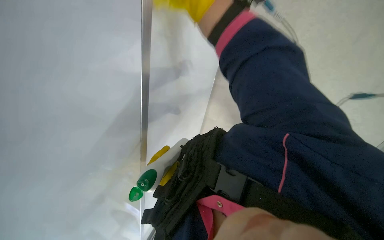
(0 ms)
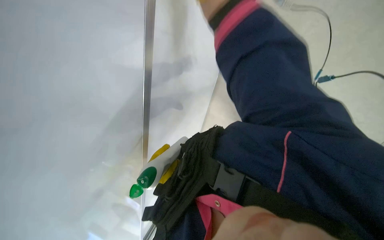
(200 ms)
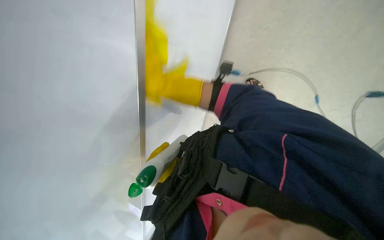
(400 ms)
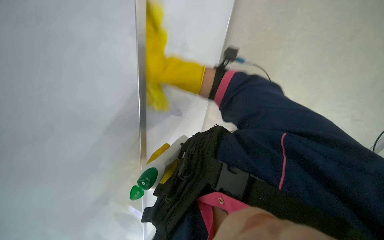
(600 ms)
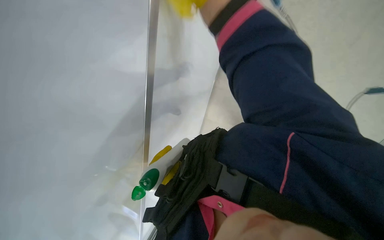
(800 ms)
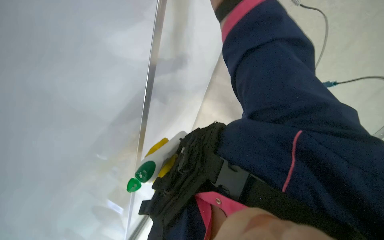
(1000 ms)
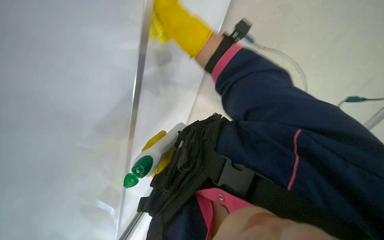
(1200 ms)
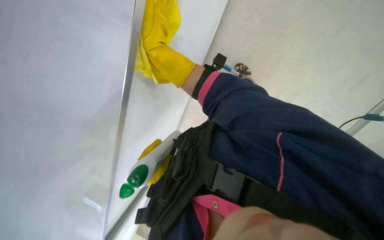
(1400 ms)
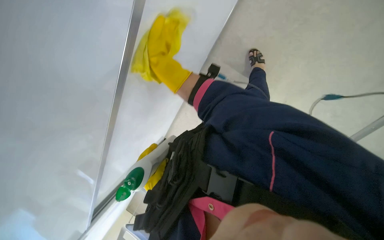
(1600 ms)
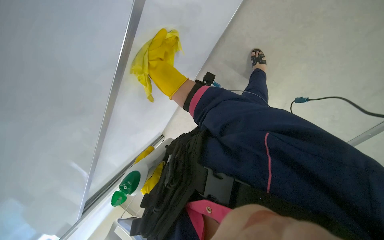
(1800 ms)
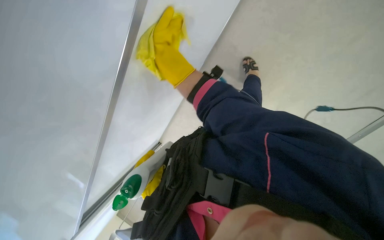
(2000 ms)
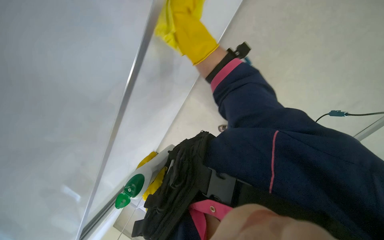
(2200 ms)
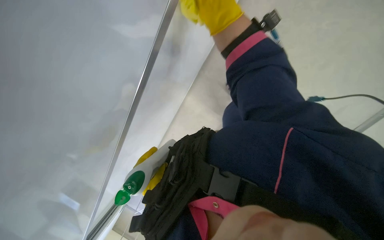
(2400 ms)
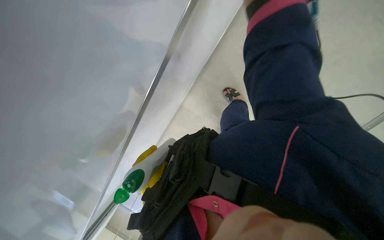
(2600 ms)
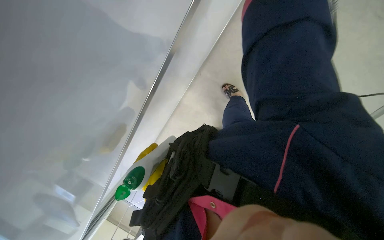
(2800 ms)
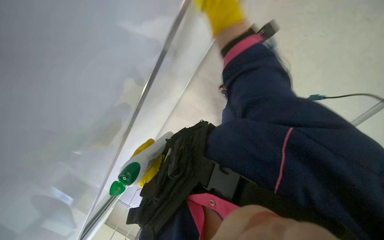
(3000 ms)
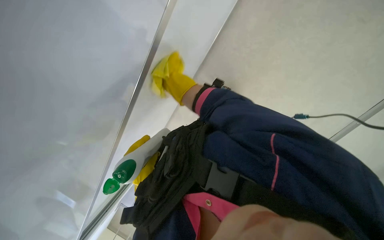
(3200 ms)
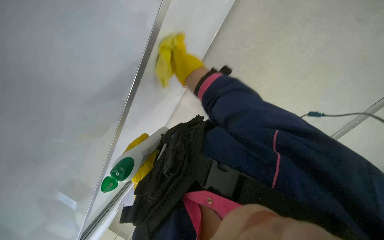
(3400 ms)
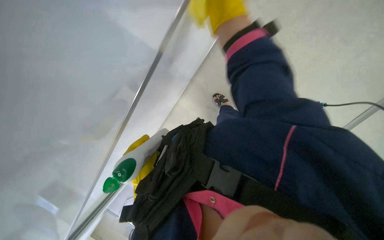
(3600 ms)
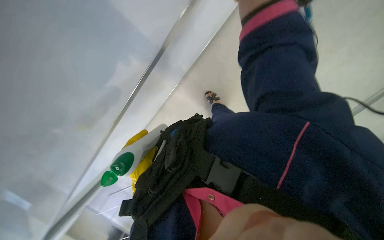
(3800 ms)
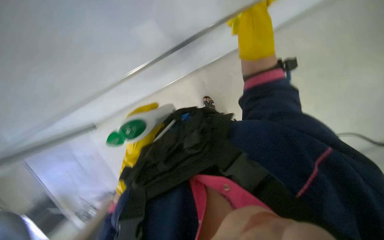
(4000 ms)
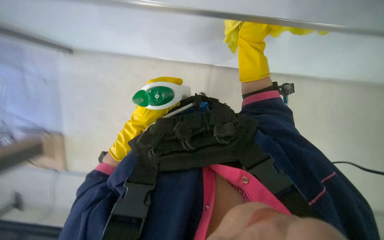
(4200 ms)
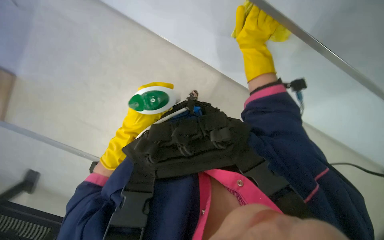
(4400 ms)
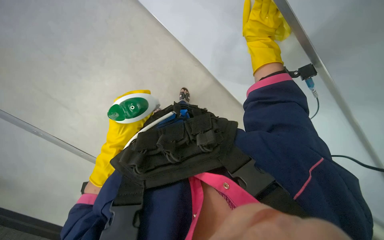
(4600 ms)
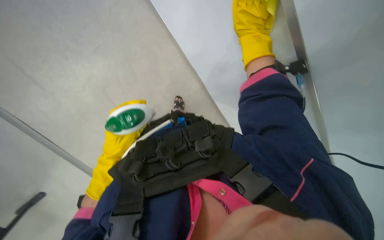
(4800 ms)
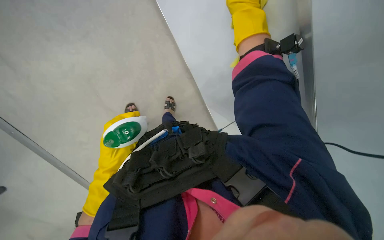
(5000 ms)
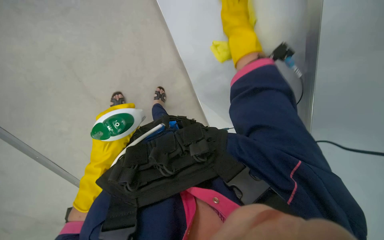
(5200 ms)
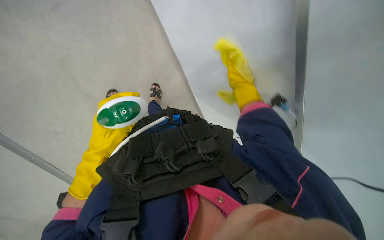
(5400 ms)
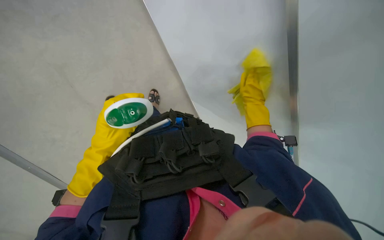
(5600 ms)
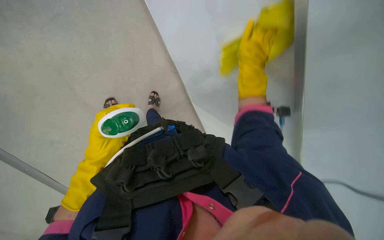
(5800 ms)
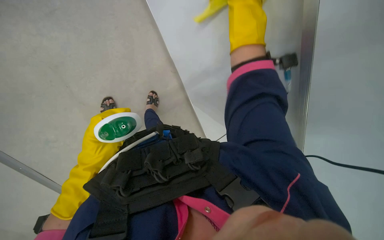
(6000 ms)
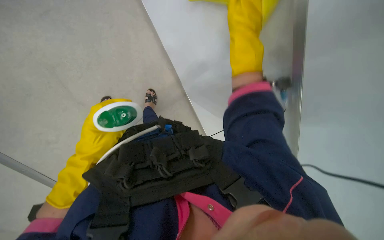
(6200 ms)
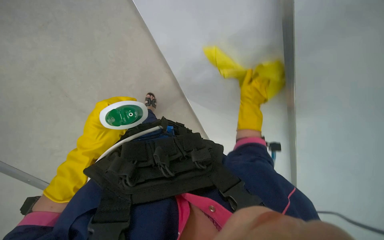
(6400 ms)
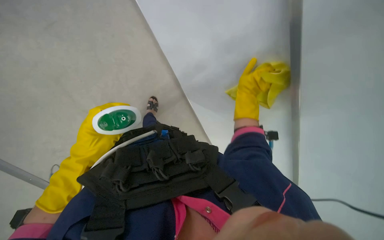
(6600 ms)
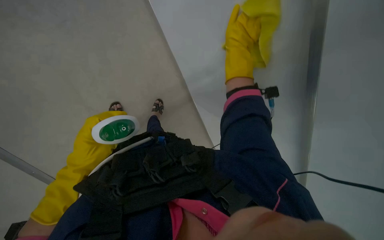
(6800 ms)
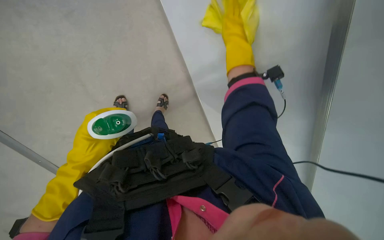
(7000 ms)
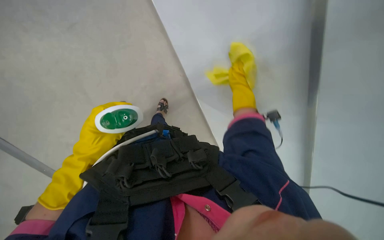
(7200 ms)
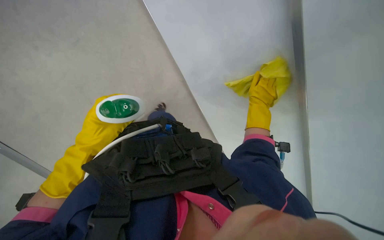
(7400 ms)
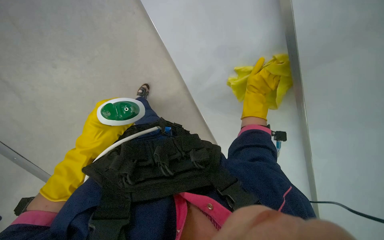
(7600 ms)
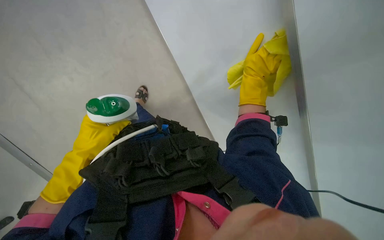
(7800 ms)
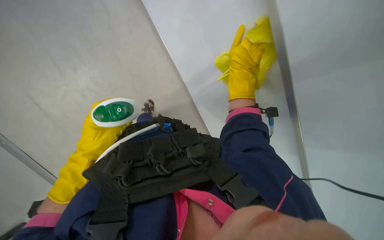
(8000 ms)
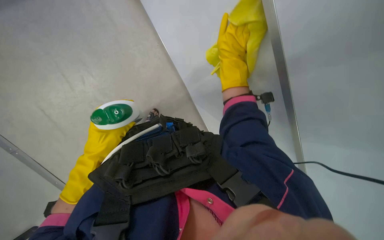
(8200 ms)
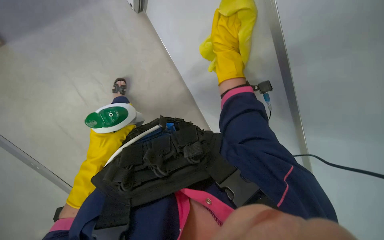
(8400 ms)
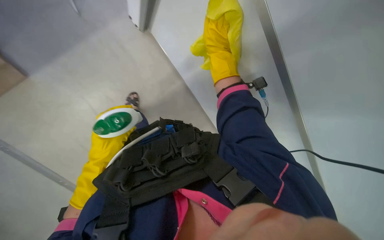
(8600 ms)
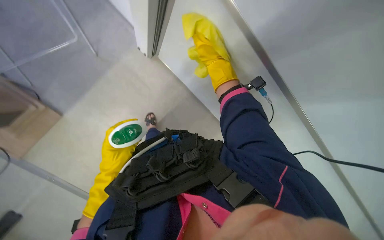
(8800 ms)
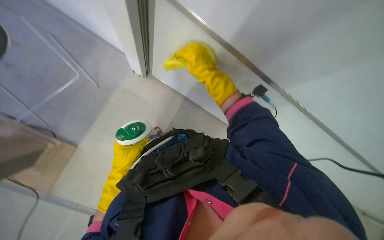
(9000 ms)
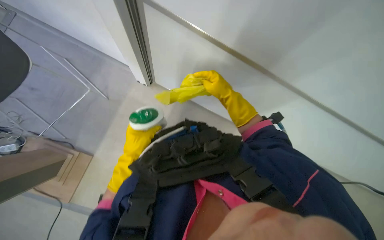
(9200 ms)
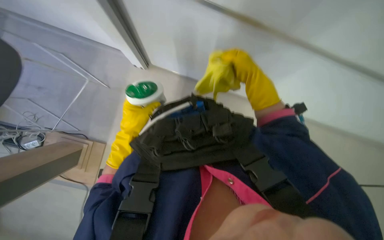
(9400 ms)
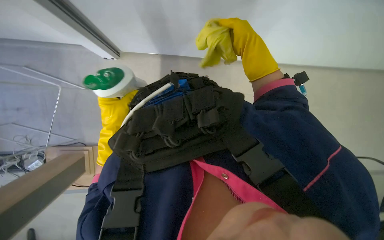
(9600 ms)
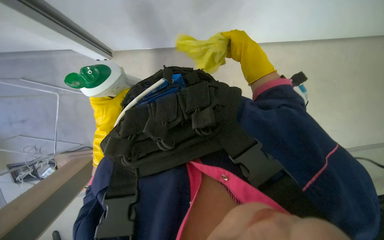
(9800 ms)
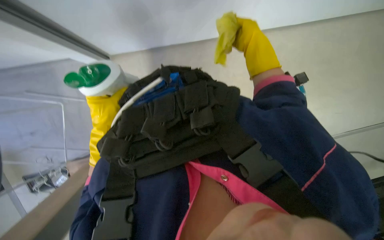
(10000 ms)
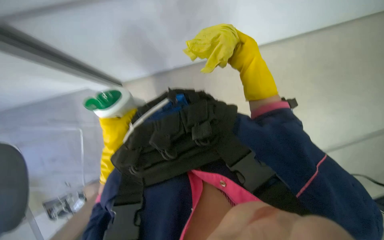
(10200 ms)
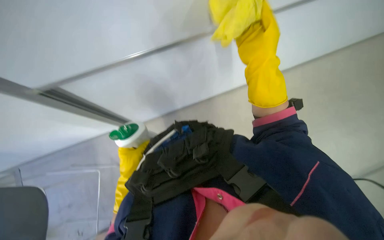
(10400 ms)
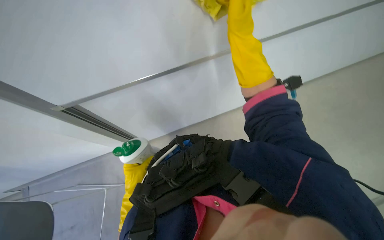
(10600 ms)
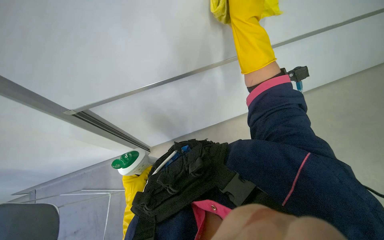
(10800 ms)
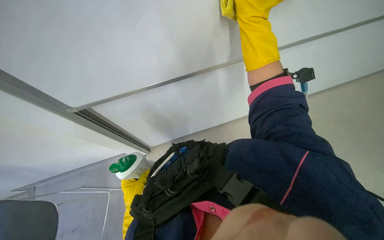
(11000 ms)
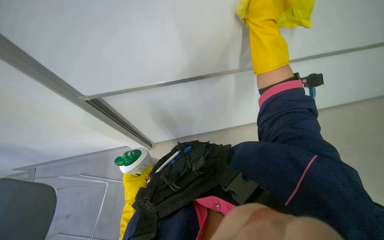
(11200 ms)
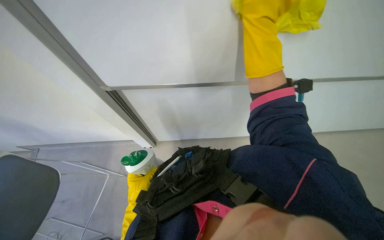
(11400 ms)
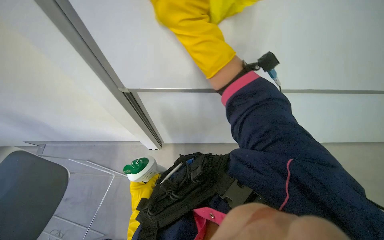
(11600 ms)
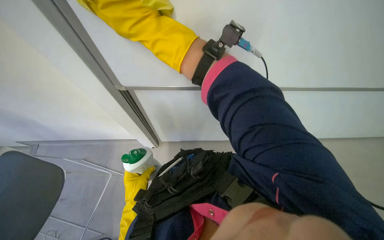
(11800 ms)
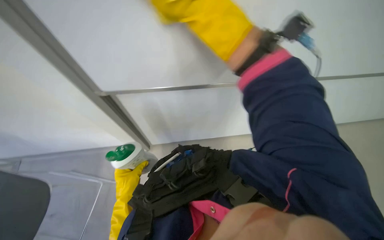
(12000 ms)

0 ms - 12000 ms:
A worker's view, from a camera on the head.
Job: wiping surfaces.
The whole recording: Wiping whiteboard. The worker wipes the white board with a yellow cleaning cloth.
1600 ms - 3000 ms: The right hand travels to the right and nearer to the camera by approximately 15 cm, and moves about 25 cm up the picture and comes back.
6000 ms - 7600 ms: The right hand swings nearer and farther, approximately 20 cm each way, with 2 reversals.
7600 ms - 9000 ms: The right hand moves to the left and nearer to the camera, roughly 20 cm.
9000 ms - 10400 ms: The left hand moves about 5 cm up the picture and comes back.
10400 ms - 12000 ms: The left hand shifts some 20 cm down the picture and farther from the camera; the right hand moves to the left and up the picture, some 25 cm.

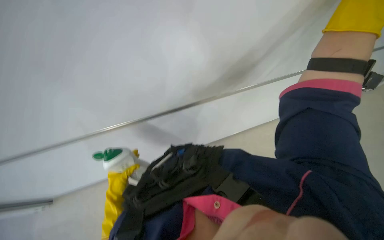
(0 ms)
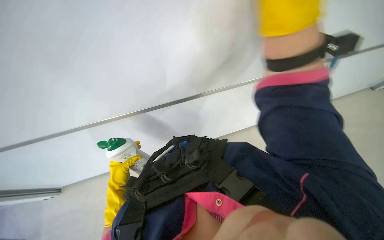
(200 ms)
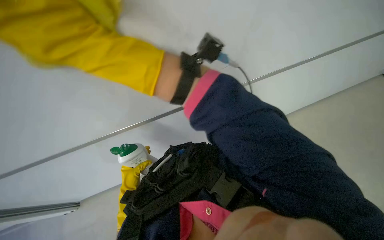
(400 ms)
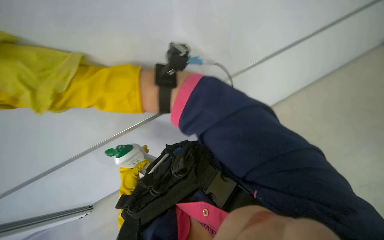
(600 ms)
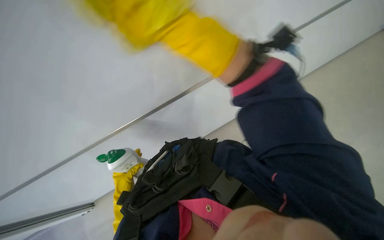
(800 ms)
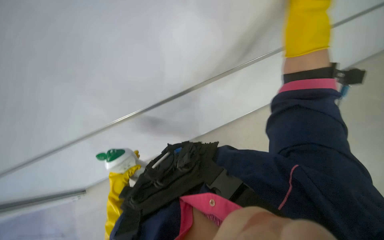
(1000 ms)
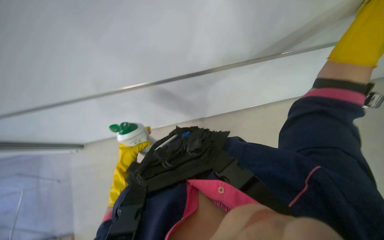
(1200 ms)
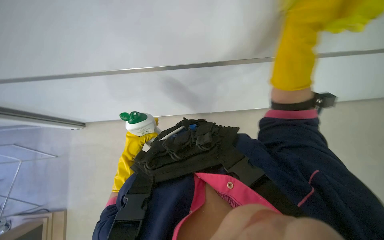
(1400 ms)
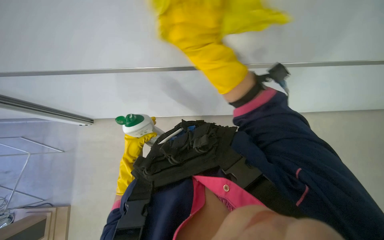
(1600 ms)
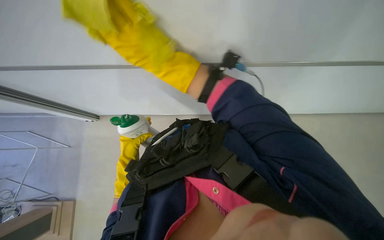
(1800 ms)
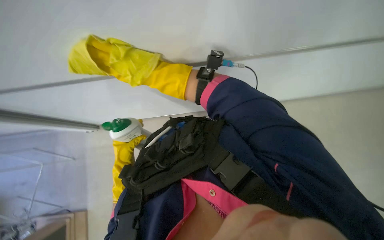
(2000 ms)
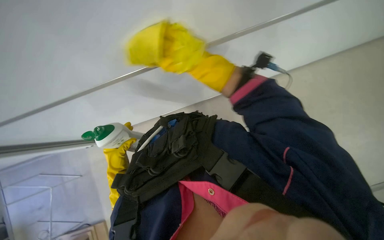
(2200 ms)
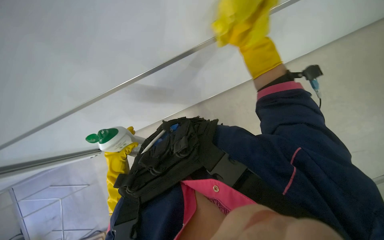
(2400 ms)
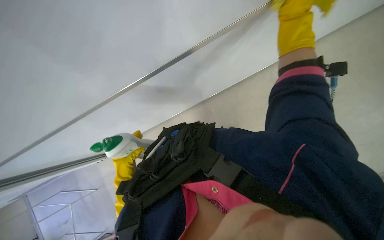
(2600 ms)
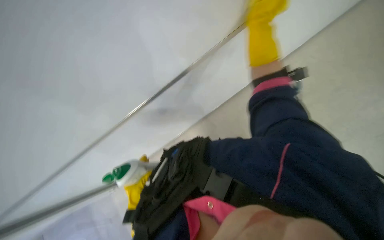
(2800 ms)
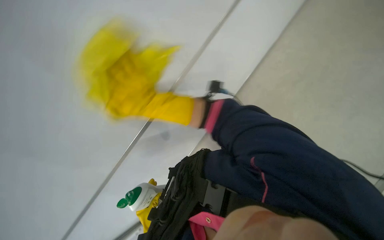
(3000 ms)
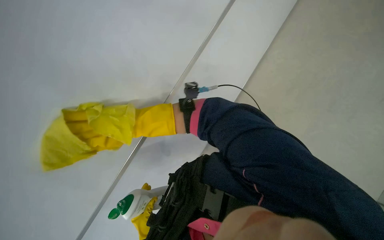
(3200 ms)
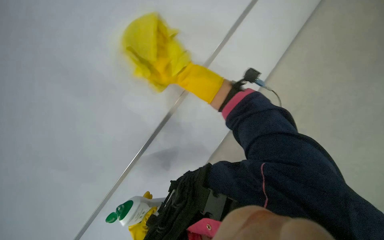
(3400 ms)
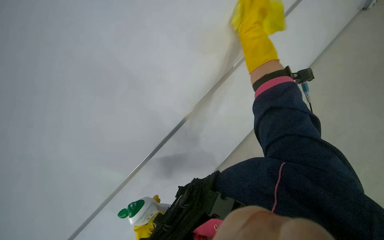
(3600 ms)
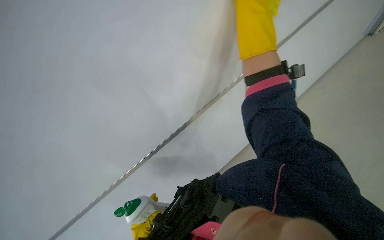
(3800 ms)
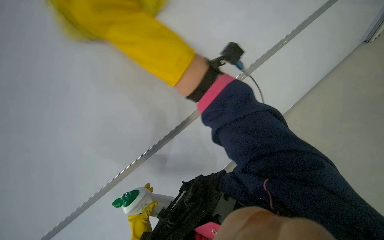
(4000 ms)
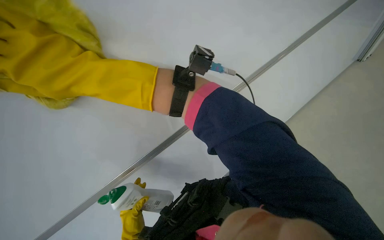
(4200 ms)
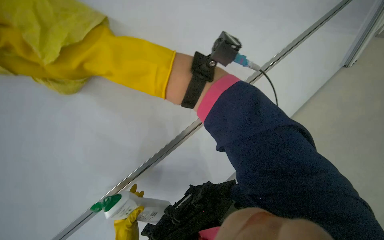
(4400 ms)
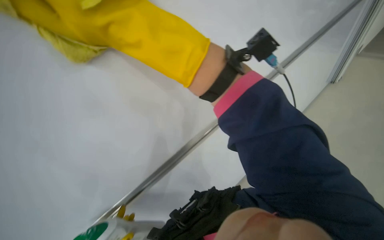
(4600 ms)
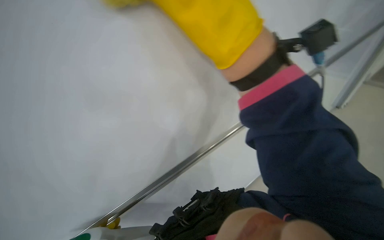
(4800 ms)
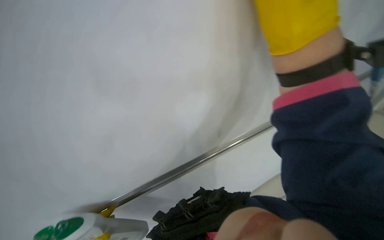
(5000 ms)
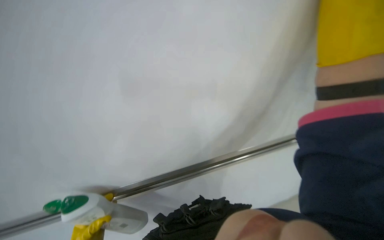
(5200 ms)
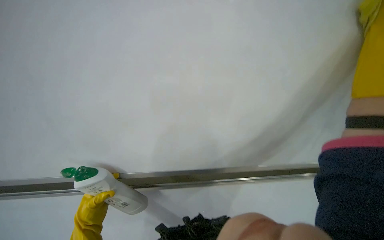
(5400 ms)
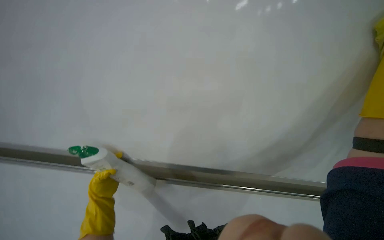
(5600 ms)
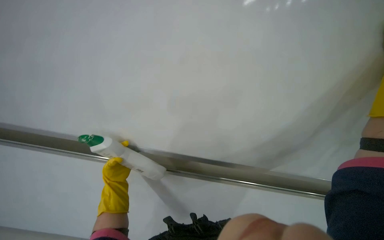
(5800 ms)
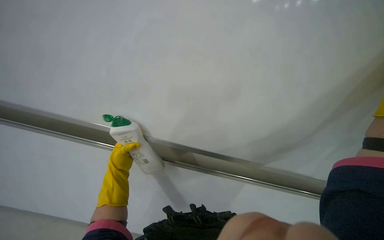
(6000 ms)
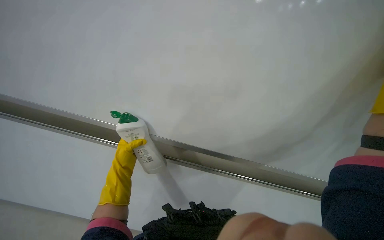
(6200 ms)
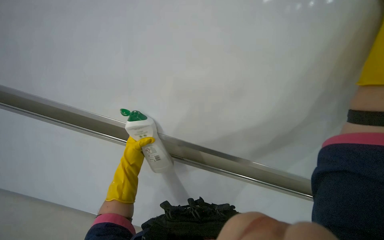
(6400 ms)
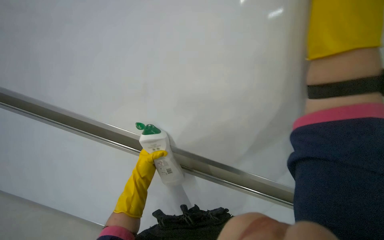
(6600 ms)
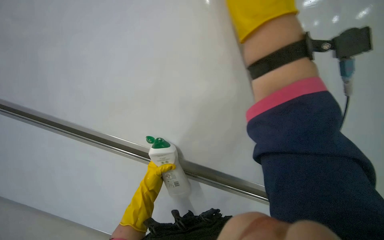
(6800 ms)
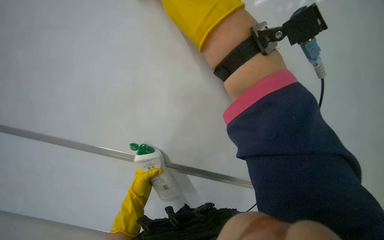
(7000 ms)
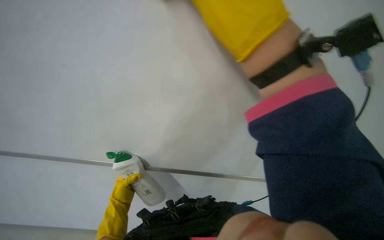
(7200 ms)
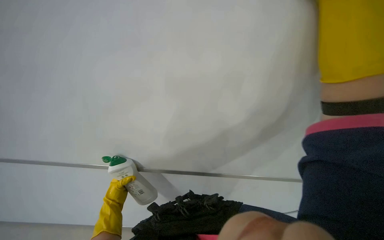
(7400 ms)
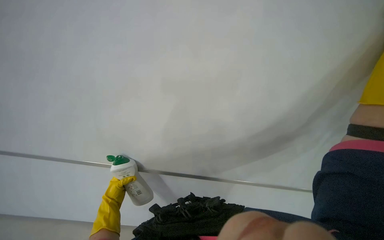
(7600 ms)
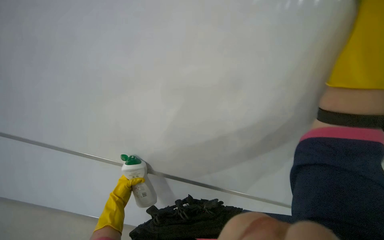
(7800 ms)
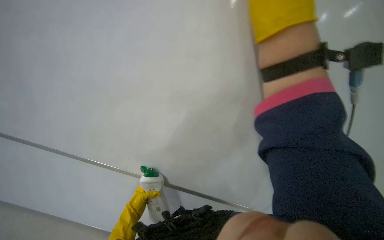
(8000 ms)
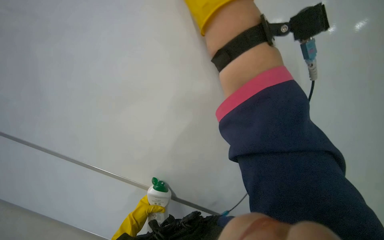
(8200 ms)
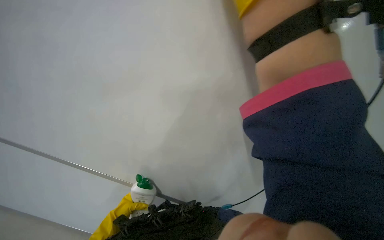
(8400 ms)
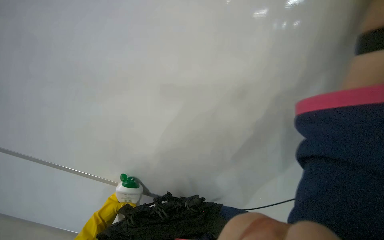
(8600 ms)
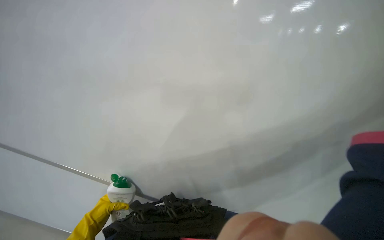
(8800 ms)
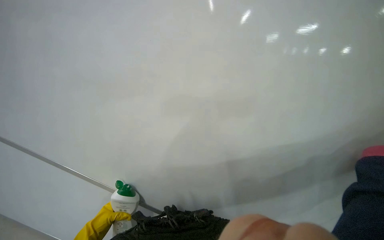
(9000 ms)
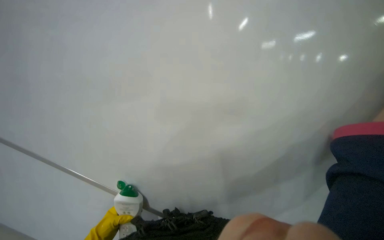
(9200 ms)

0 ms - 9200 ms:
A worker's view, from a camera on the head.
Job: wiping surfaces.
The whole recording: Wiping whiteboard. The worker wipes the white board with a yellow cleaning cloth.
0 ms - 1600 ms: The wearer looks roughly 15 degrees further downward.
7600 ms - 9200 ms: The wearer moves some 50 cm. The camera sweeps to the right, by roughly 25 degrees.
